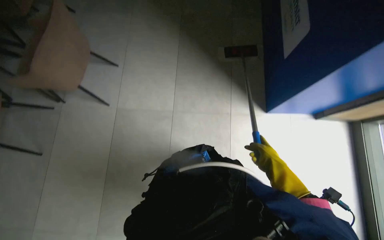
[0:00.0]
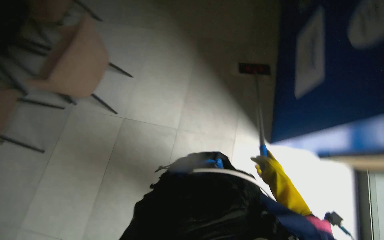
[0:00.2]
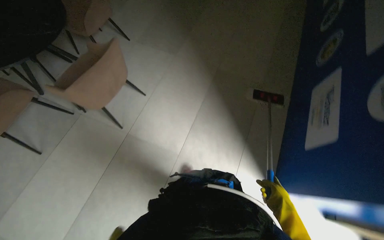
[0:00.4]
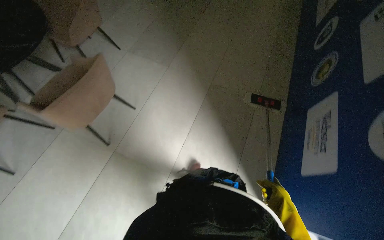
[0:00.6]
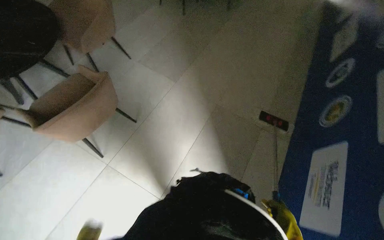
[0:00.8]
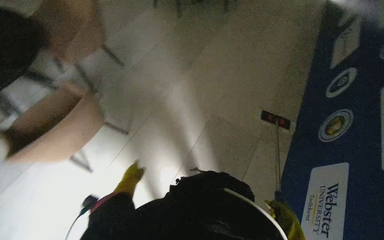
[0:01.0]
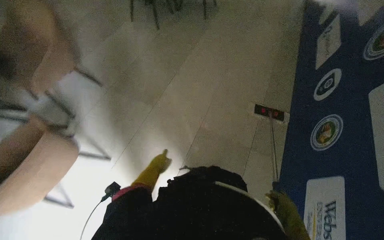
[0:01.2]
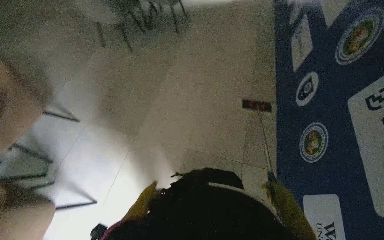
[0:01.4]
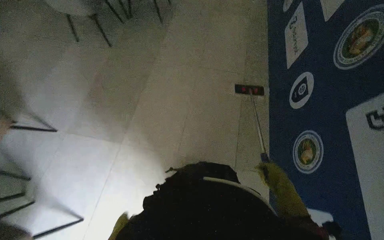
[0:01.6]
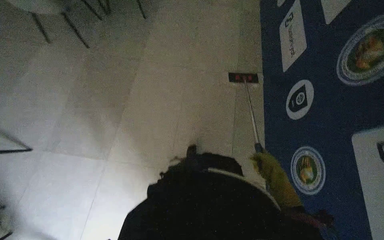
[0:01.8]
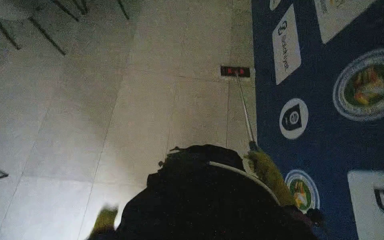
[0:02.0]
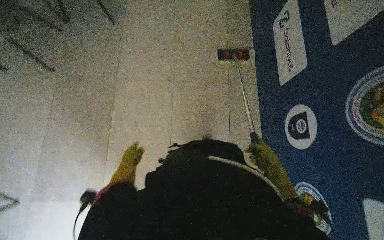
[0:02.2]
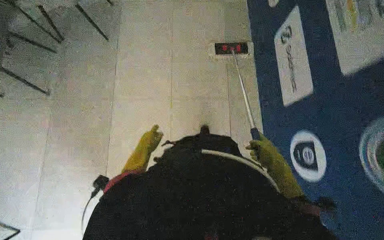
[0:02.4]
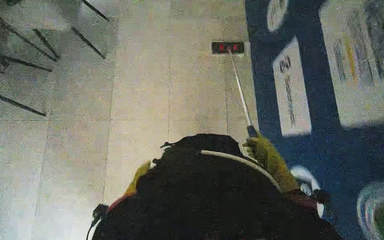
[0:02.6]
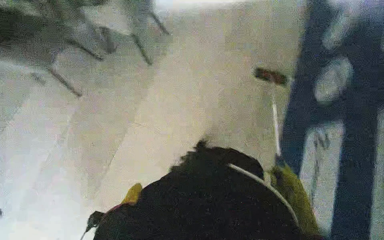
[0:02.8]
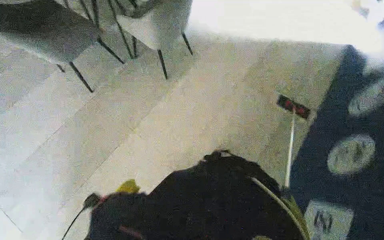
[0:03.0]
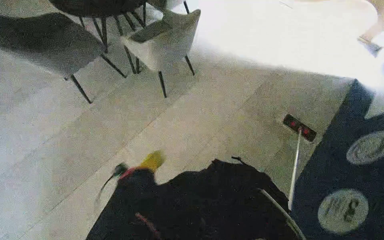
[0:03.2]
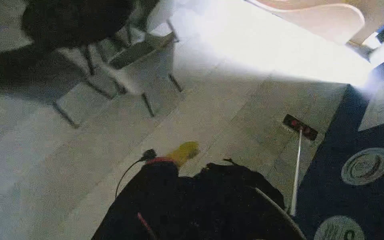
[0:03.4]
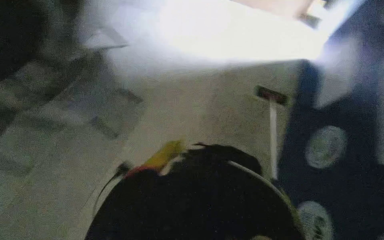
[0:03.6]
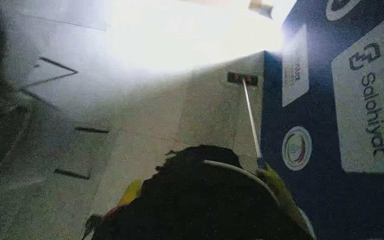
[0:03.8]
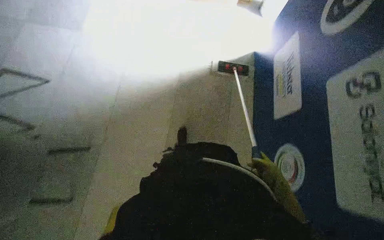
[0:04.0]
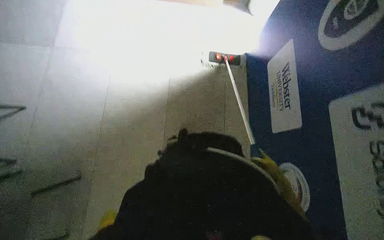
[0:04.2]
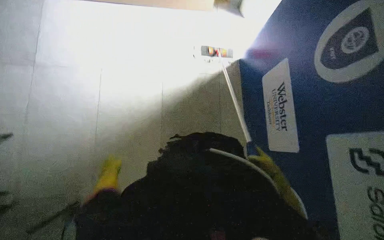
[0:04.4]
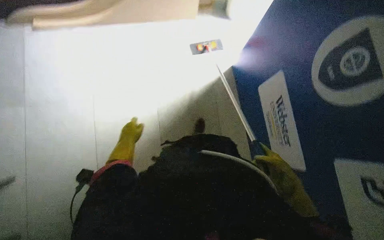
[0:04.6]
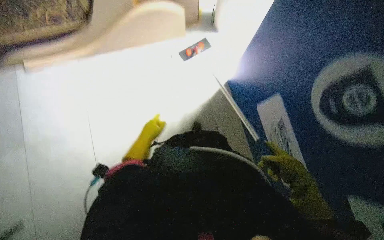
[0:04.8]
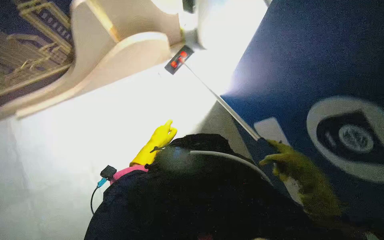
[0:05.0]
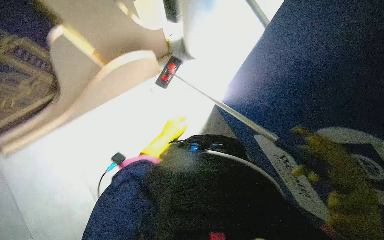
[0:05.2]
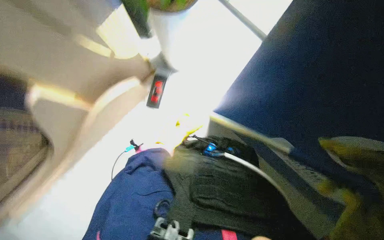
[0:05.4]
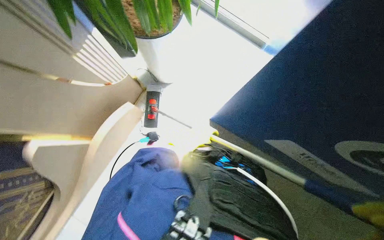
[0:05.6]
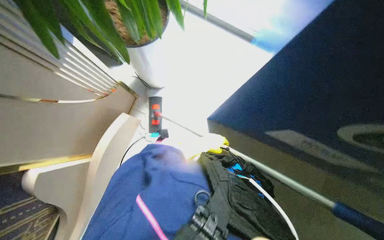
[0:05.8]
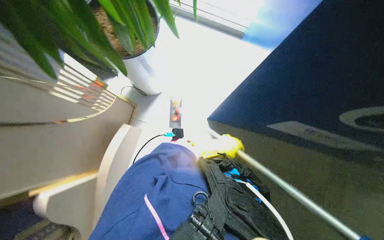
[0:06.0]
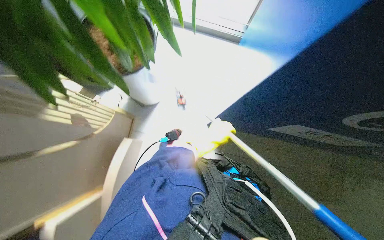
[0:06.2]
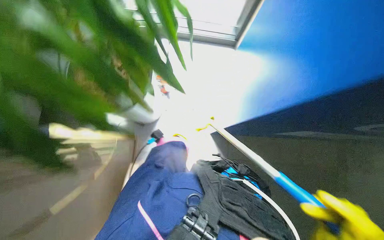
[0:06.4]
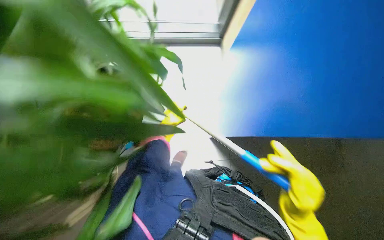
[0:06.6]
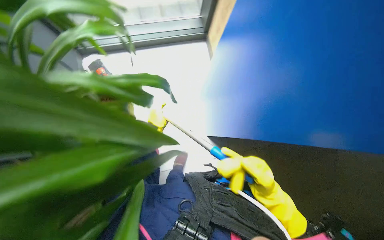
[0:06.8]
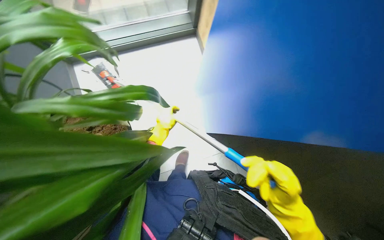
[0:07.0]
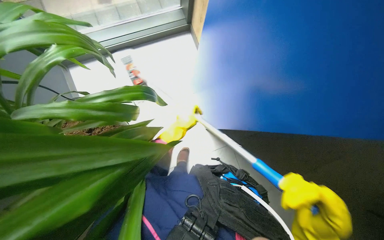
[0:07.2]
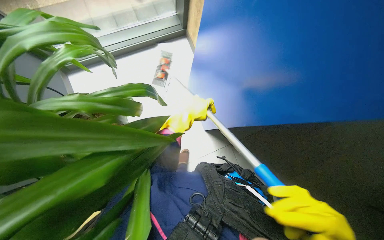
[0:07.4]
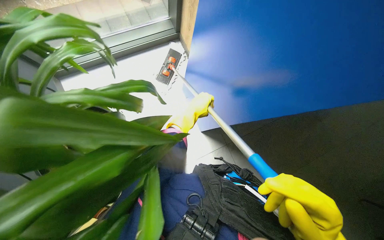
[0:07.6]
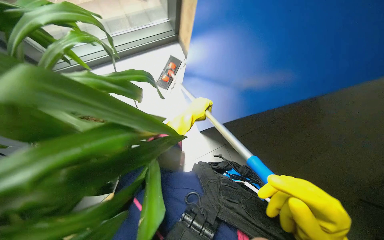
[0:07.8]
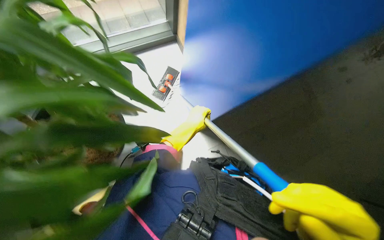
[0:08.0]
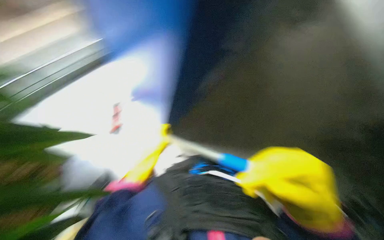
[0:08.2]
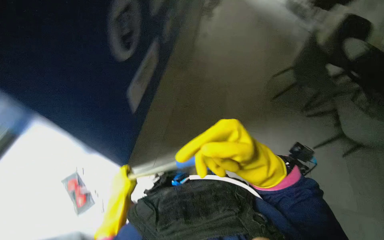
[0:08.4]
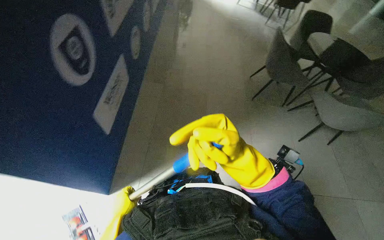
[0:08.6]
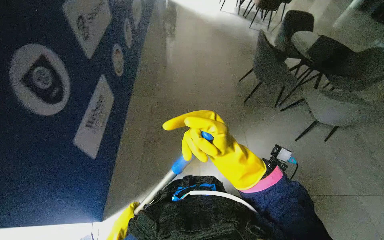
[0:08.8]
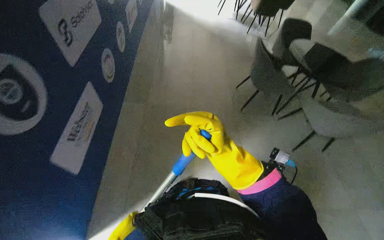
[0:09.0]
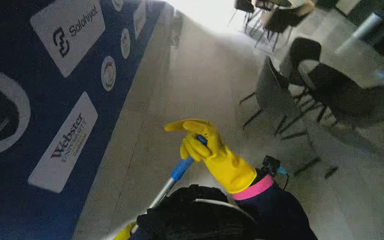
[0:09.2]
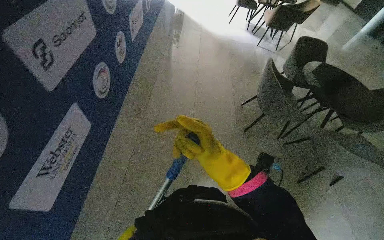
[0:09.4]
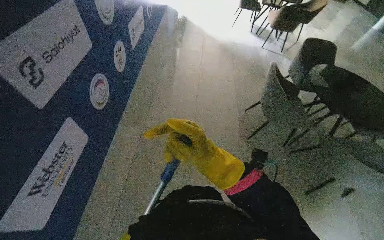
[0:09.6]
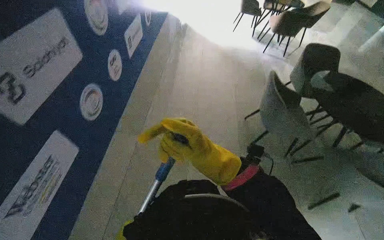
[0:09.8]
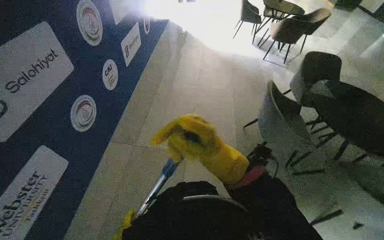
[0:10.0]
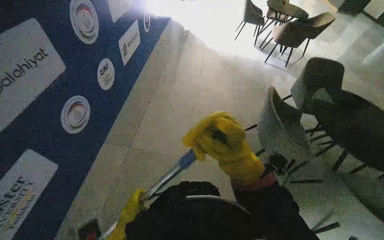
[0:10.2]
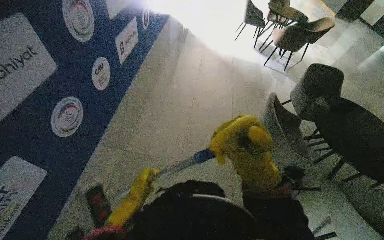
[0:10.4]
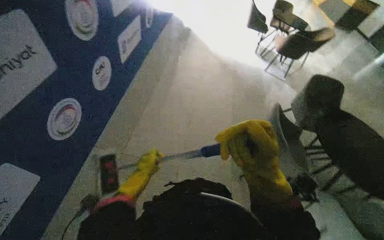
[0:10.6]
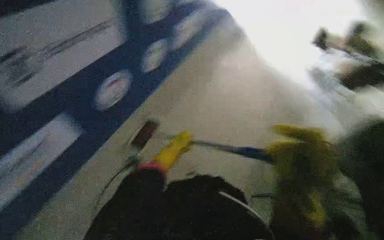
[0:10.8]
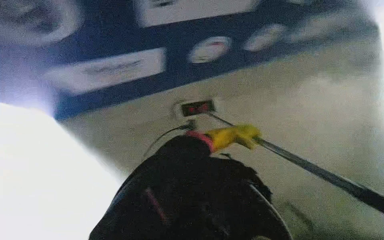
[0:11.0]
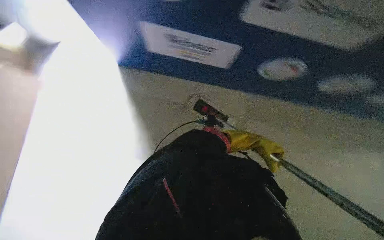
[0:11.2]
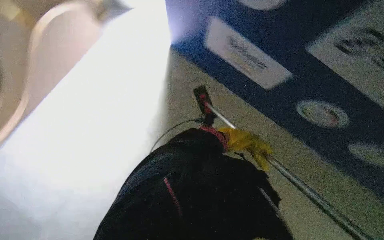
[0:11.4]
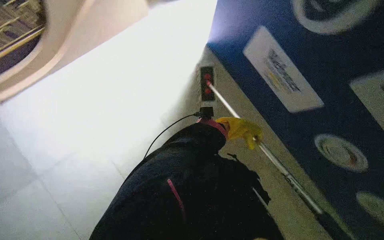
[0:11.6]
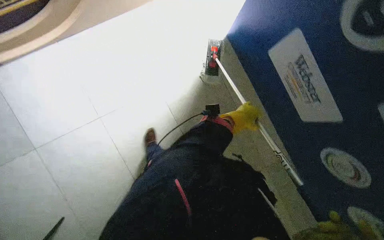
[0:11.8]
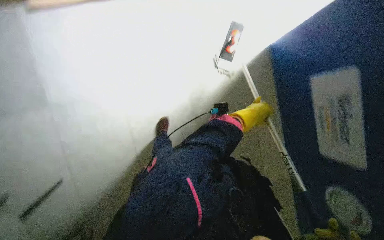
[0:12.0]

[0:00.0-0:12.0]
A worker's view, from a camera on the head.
Job: mopping floor.
The whole recording: Mopping the floor. The worker mops the floor, moving the mop around obstacles and periodically dipping it in the bucket.
0:00.0 to 0:01.6: The wearer moves about 70 cm. The wearer looks approximately 25 degrees further upward.
0:01.6 to 0:03.0: The wearer moves about 80 cm.
0:03.0 to 0:04.4: The camera is carried some 60 cm. The wearer looks some 40 degrees further to the right.
0:04.4 to 0:06.0: The head travels roughly 70 cm. The scene turns roughly 75 degrees counterclockwise in the picture.
0:06.0 to 0:07.6: The wearer's head swings roughly 40 degrees to the right.
0:07.6 to 0:09.0: The head rotates some 60 degrees to the right.
0:09.0 to 0:10.4: The camera travels approximately 60 cm.
0:10.4 to 0:12.0: The head turns to the left by approximately 155 degrees.

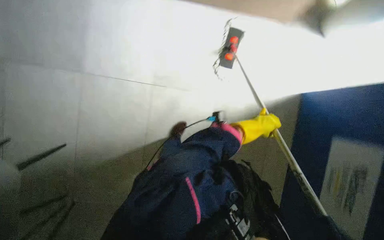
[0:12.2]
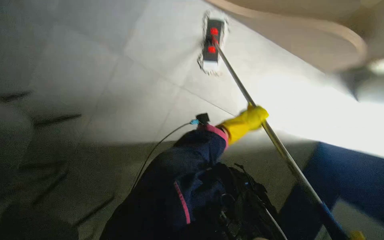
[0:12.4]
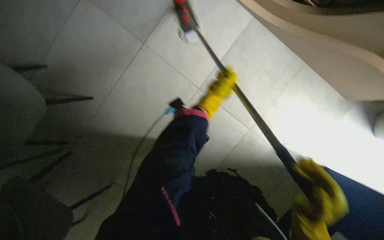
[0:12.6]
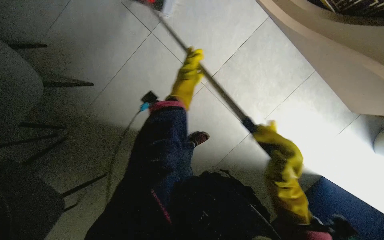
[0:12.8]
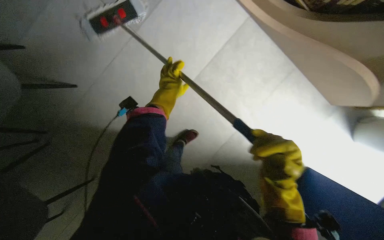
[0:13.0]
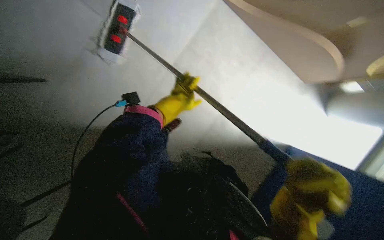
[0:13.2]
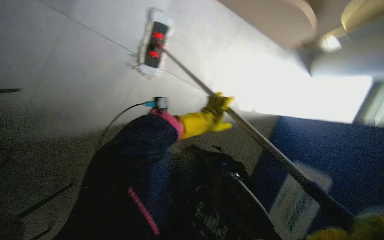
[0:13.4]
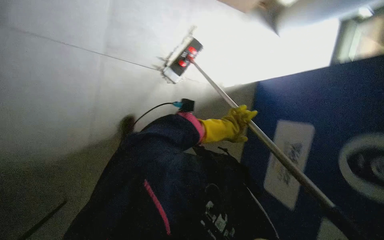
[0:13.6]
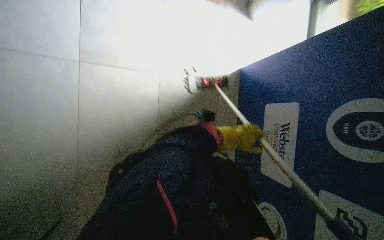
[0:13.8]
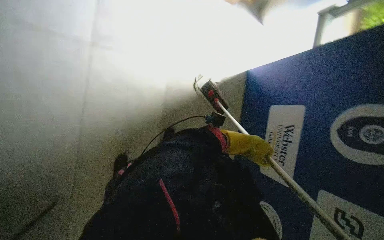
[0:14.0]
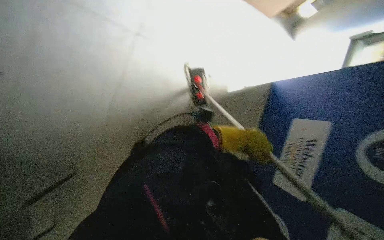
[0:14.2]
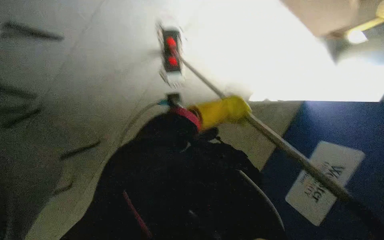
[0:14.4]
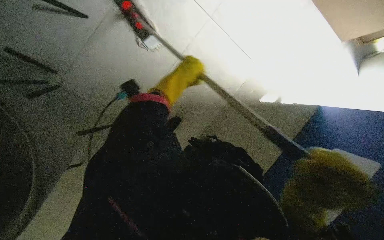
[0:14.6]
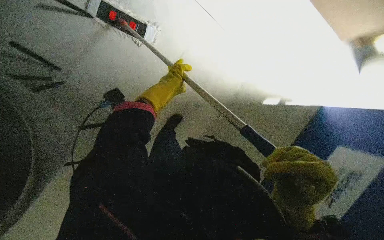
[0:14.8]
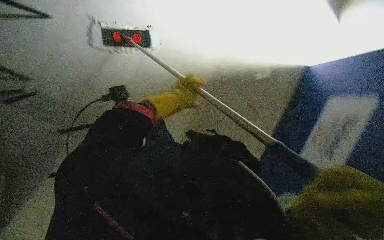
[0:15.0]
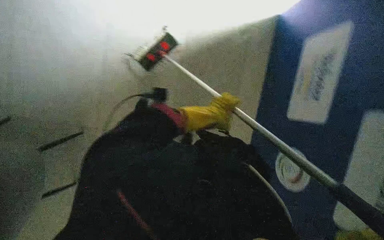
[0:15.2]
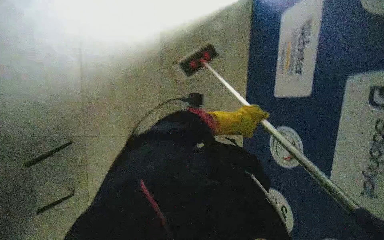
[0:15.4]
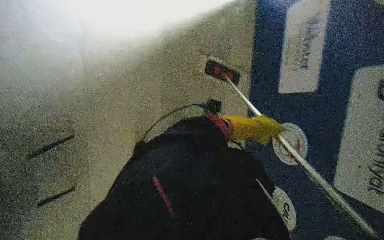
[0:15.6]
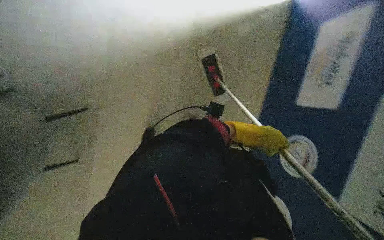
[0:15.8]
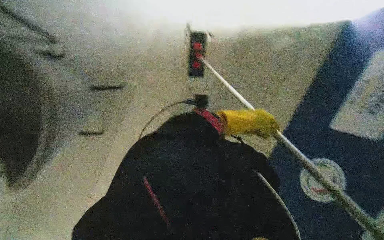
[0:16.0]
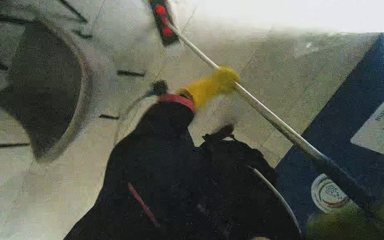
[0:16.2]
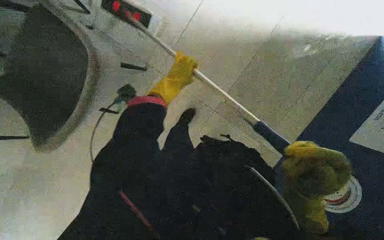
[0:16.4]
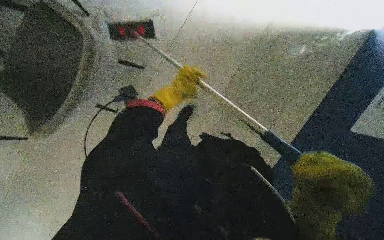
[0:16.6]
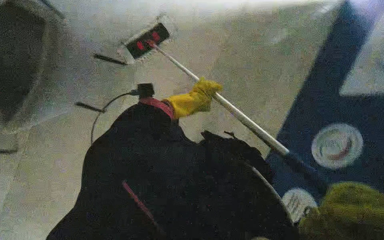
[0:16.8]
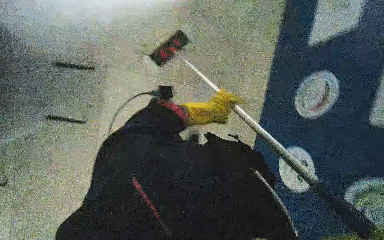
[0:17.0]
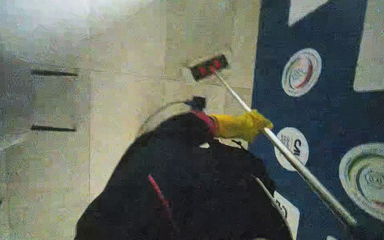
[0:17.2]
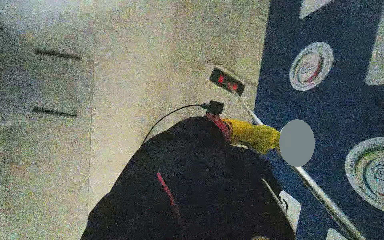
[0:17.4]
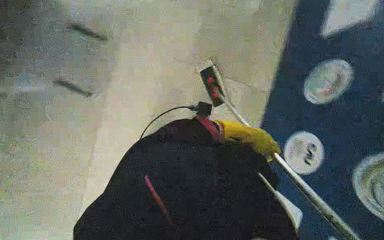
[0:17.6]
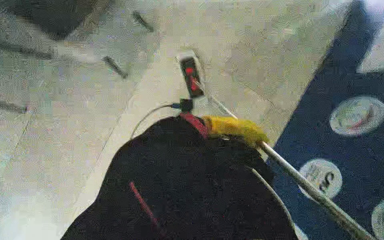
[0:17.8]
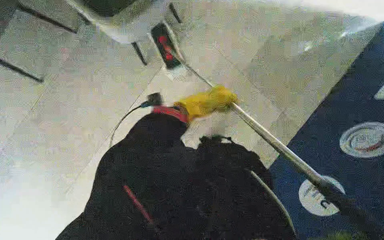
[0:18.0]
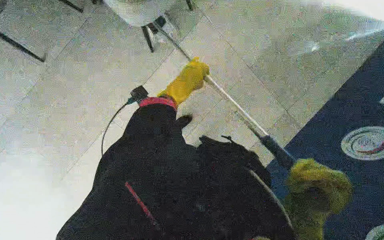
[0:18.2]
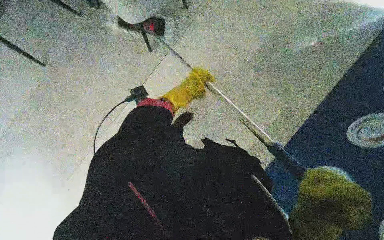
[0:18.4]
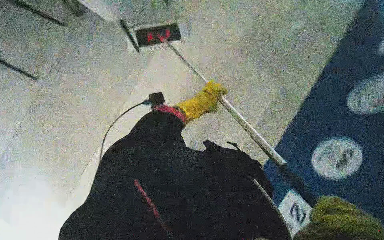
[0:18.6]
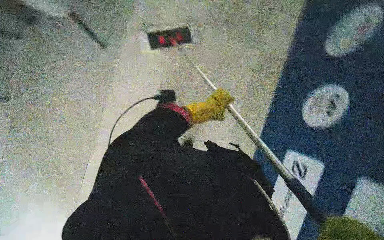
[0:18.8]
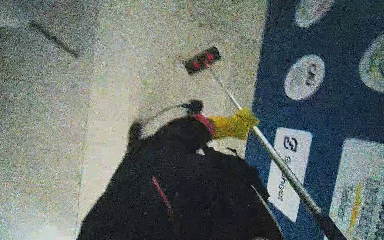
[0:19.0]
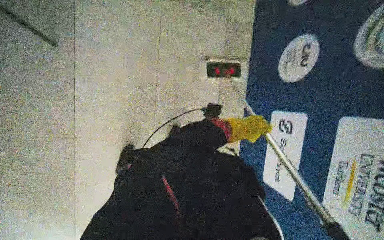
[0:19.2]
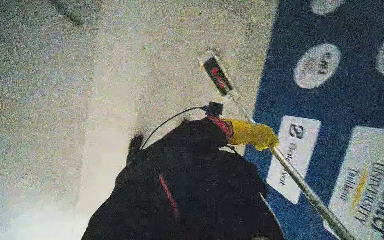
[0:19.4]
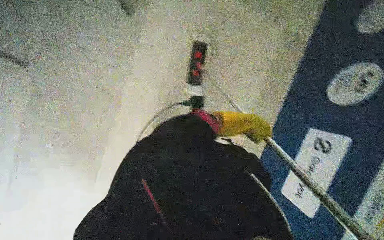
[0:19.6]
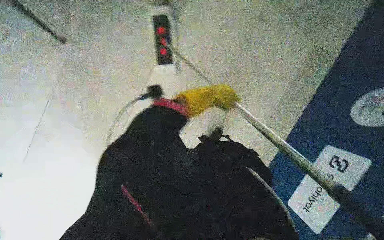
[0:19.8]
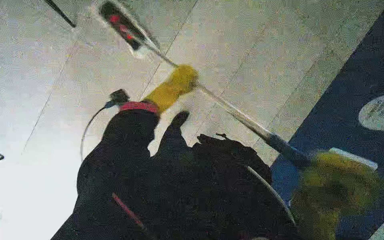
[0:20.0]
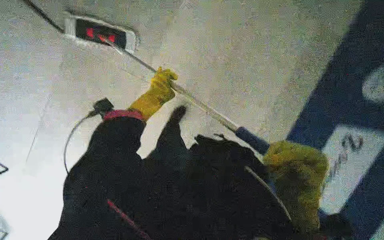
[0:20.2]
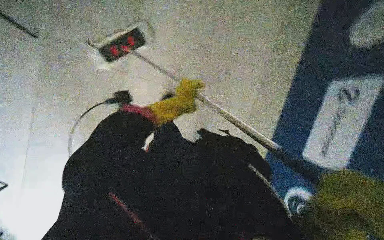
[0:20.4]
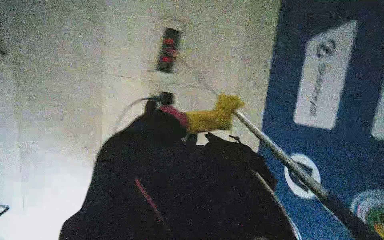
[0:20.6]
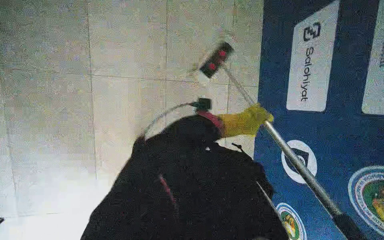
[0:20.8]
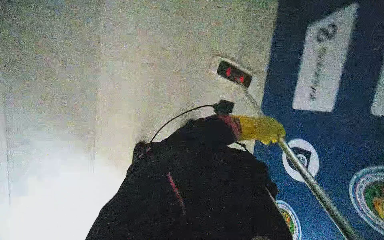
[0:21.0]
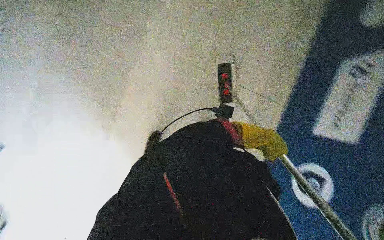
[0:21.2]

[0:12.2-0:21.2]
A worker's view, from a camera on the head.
Job: mopping floor.
The whole recording: Mopping the floor. The worker mops the floor, moving the mop around obstacles and periodically dipping it in the bucket.
0:13.8 to 0:15.2: The camera is carried some 1 m. The camera sweeps to the left, by approximately 20 degrees.
0:15.2 to 0:16.6: The head rotates some 30 degrees to the left. The left hand heads to the left, covering approximately 15 cm.
0:18.2 to 0:19.8: The view swings about 20 degrees to the left.
